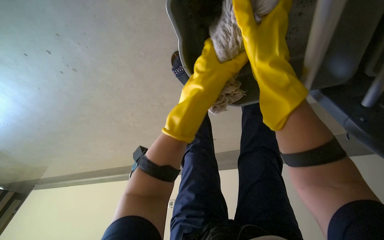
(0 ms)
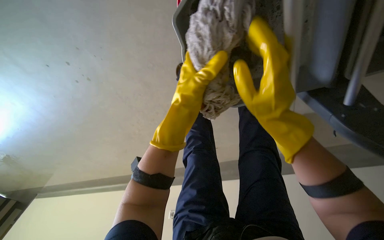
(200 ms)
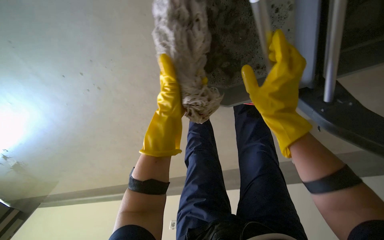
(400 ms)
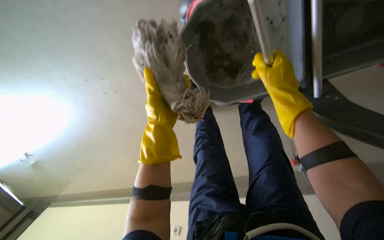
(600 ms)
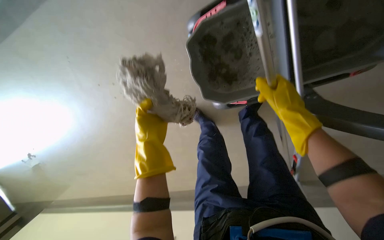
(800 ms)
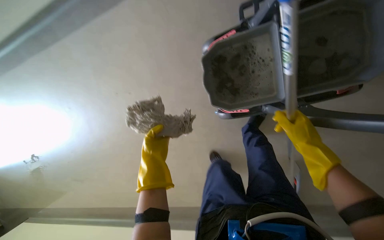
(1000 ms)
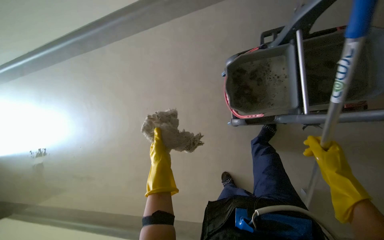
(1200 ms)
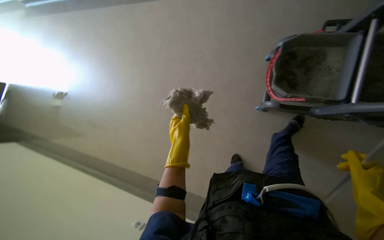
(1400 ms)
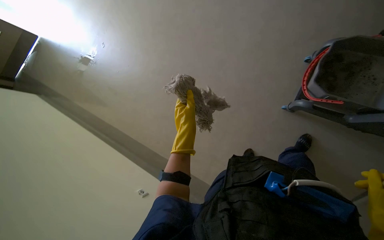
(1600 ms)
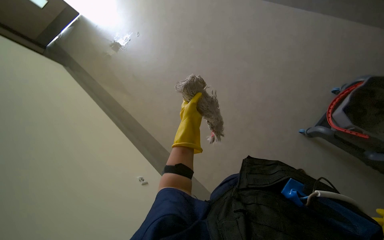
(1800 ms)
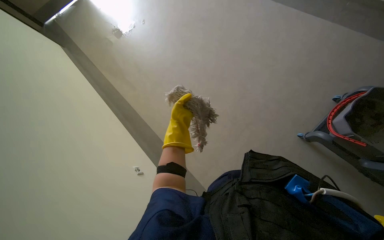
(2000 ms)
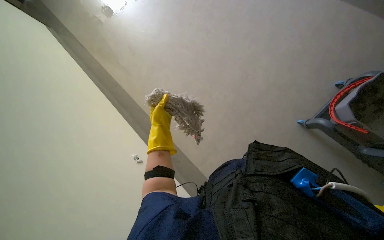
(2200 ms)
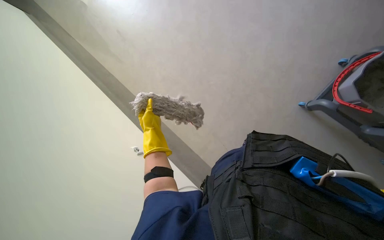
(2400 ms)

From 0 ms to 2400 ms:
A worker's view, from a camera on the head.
Job: preparing cleaning supplies.
The whole recording: Cleaning and preparing mop. The worker cleans and prepares the mop using a bucket and wringer.
From 0 ms to 1200 ms: The camera pitches upward, by some 30 degrees. The left hand shifts about 25 cm down the picture; the right hand moves down the picture and to the right, roughly 50 cm.
From 1200 ms to 2400 ms: The camera pitches downward, by about 20 degrees. The left hand is displaced farther from the camera and to the left by roughly 25 cm.

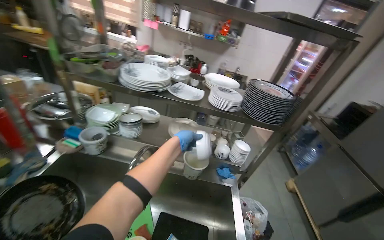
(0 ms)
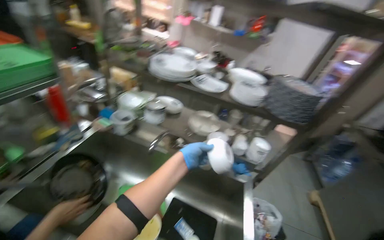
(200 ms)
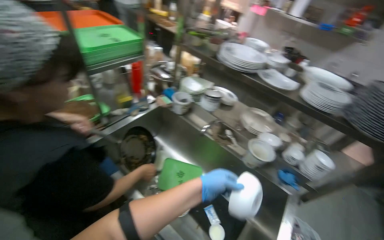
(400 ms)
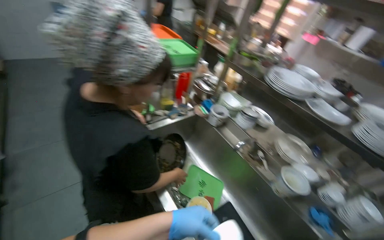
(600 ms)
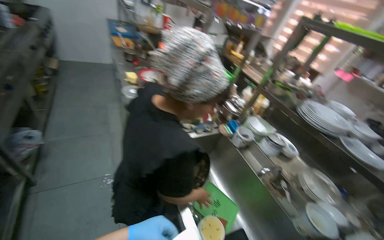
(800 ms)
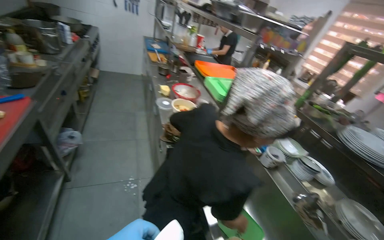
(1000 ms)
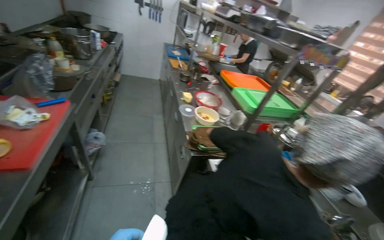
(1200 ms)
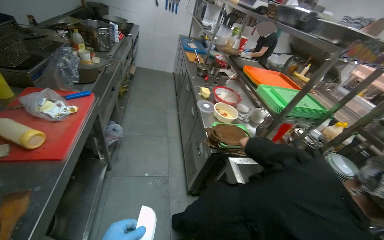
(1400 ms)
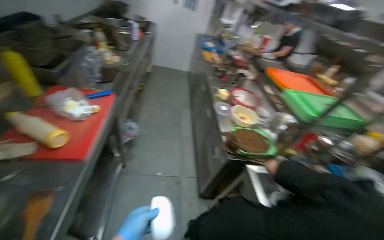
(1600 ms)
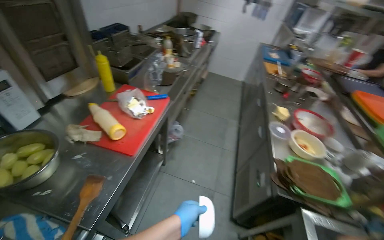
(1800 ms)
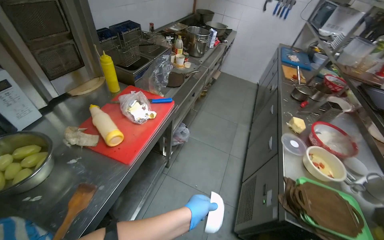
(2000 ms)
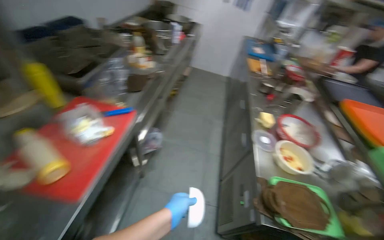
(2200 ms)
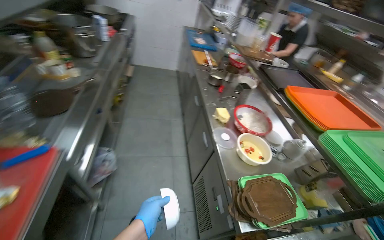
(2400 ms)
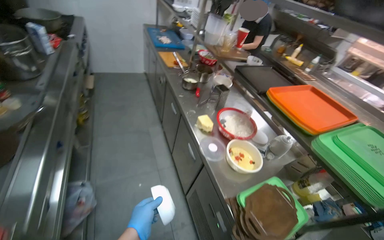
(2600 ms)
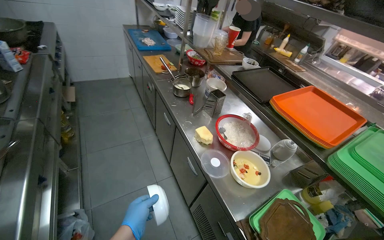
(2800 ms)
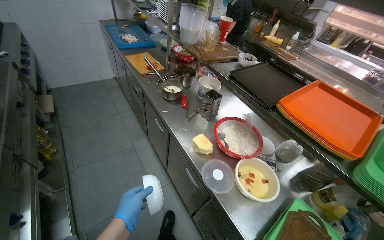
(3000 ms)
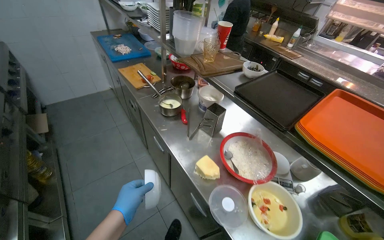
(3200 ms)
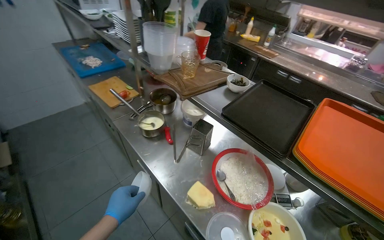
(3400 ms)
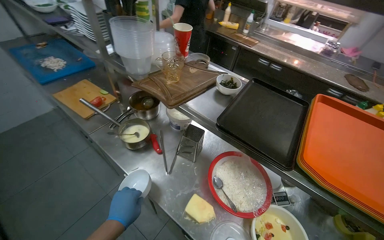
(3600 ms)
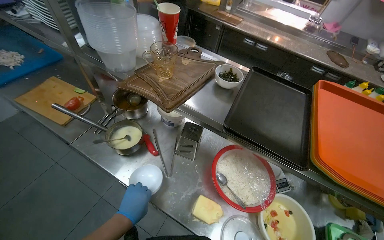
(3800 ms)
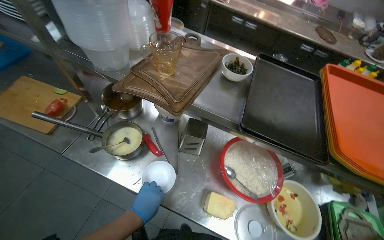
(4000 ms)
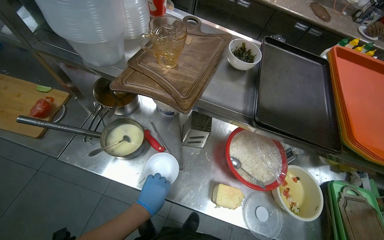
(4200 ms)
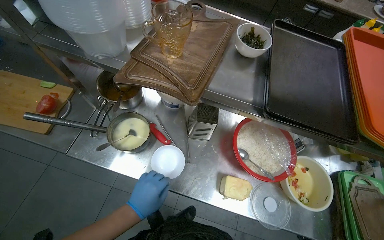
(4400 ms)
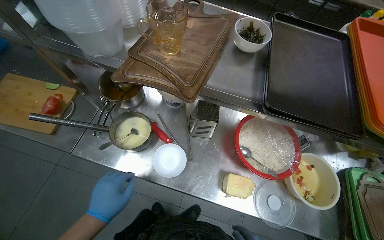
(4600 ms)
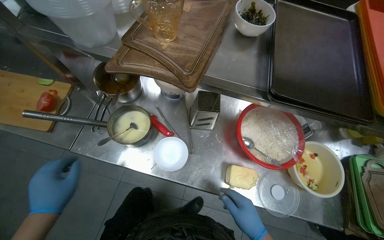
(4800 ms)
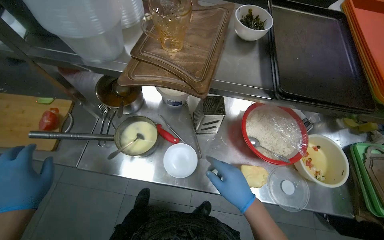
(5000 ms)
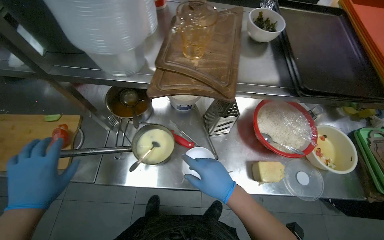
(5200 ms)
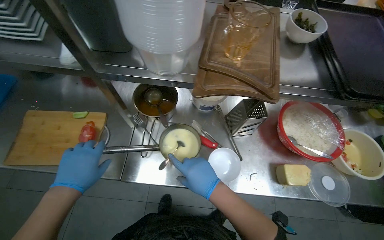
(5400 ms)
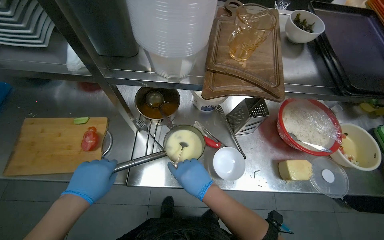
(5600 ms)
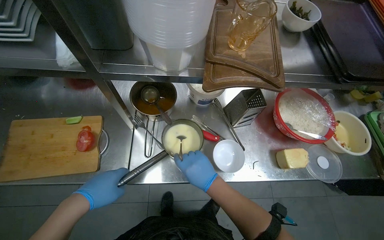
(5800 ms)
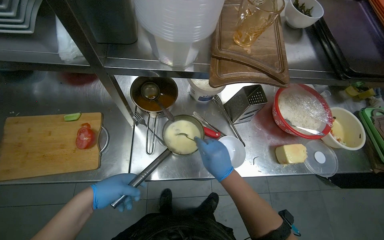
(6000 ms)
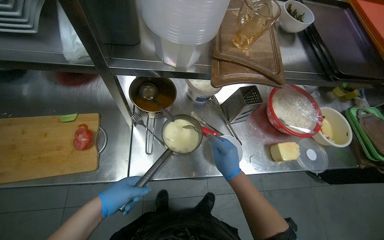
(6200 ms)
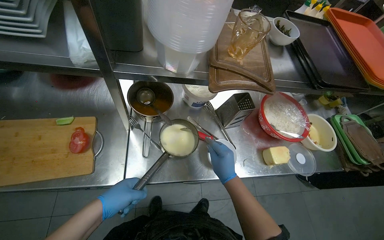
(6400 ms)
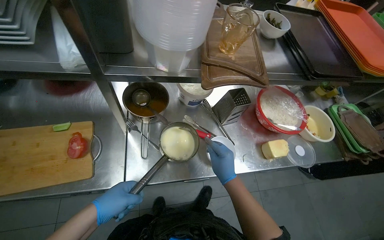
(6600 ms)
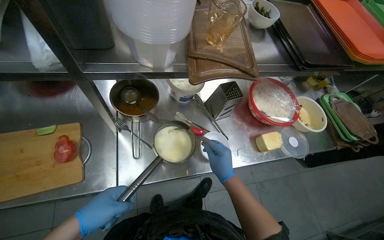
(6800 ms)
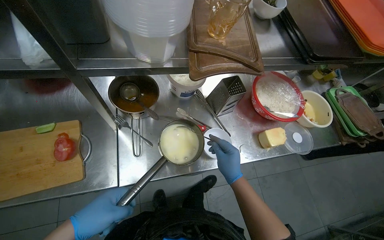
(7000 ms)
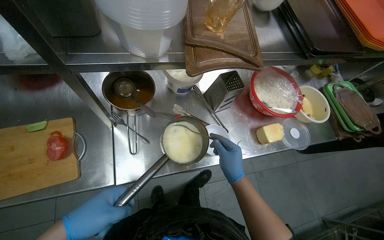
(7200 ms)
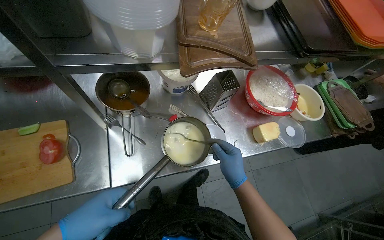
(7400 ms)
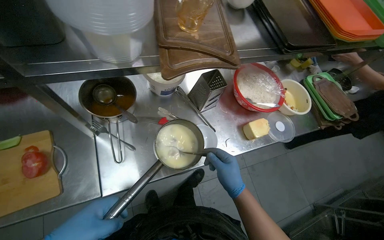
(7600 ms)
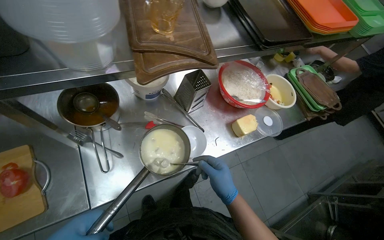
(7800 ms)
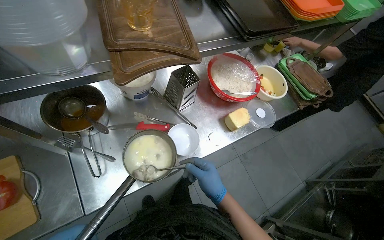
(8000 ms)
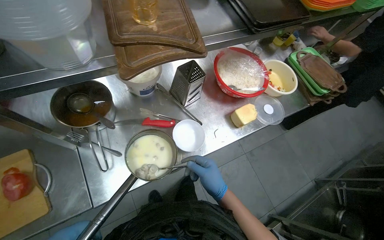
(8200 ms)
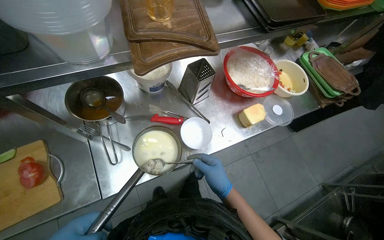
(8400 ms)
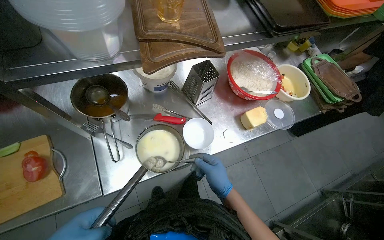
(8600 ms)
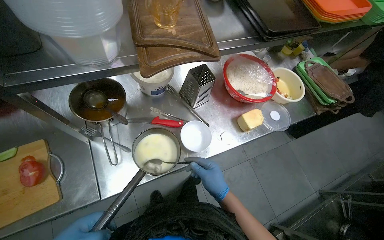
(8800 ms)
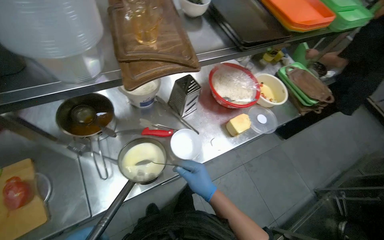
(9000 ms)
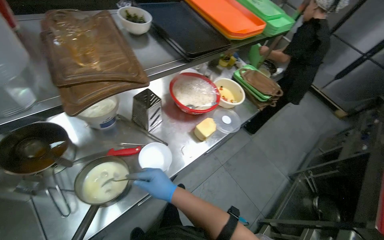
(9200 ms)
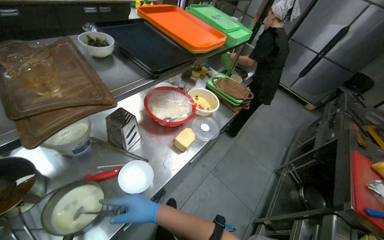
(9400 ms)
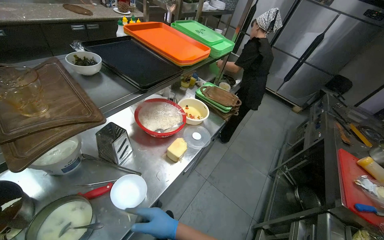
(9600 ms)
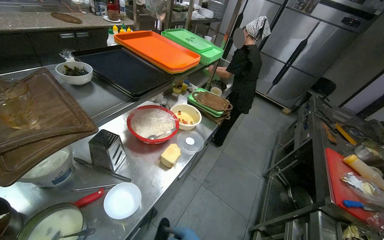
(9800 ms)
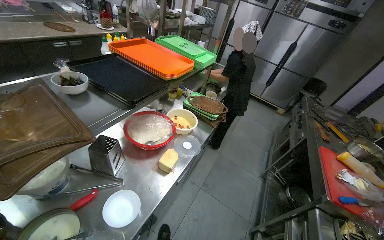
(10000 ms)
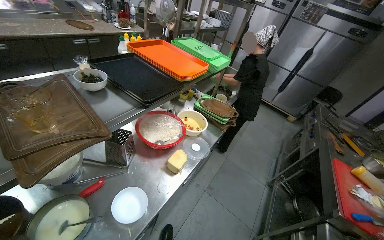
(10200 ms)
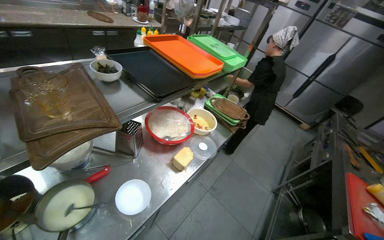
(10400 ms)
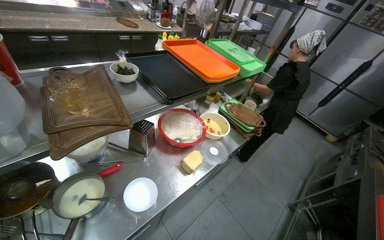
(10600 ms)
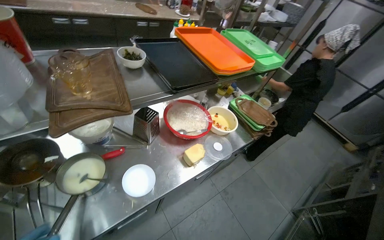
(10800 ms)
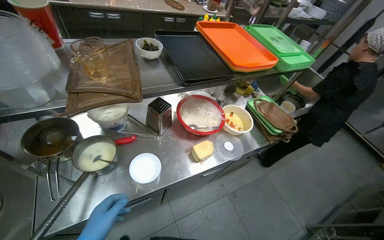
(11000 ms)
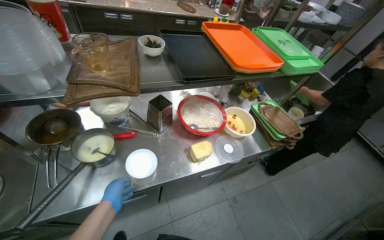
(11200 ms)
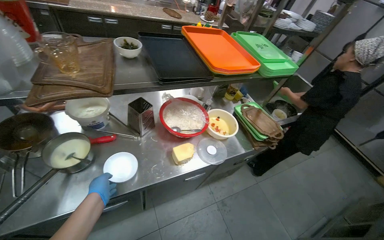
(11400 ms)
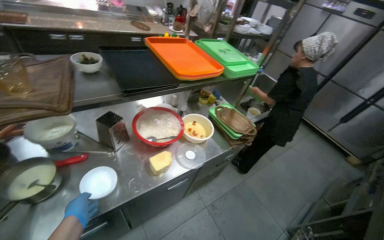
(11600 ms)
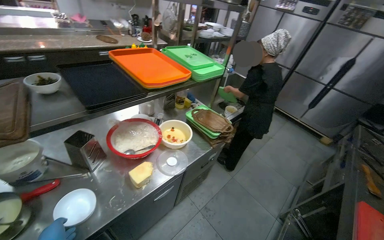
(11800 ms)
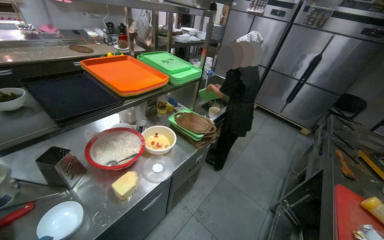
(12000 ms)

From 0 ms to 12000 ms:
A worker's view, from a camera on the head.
Job: cooking food.
The whole recording: Stirring ingredients in a pot. The worker stirs ingredients in a pot with a spoon.
From 0 ms to 1600 ms: The wearer moves roughly 70 cm. The head turns to the left by some 75 degrees.
From 1600 ms to 3000 ms: The wearer moves about 90 cm. The wearer looks about 30 degrees further to the right.
From 3000 ms to 4400 ms: The wearer moves roughly 70 cm. The wearer's head swings roughly 40 degrees to the right. The camera pitches downward, by about 25 degrees.
From 4400 ms to 6000 ms: The left hand shifts roughly 40 cm to the left.
From 6000 ms to 7600 ms: The wearer looks roughly 15 degrees further to the right.
From 9000 ms to 10400 ms: The head turns to the right by some 20 degrees. The view tilts some 15 degrees upward.

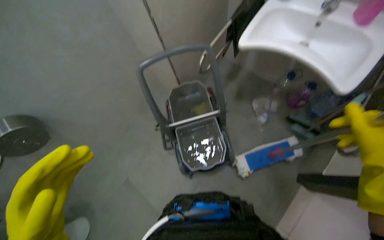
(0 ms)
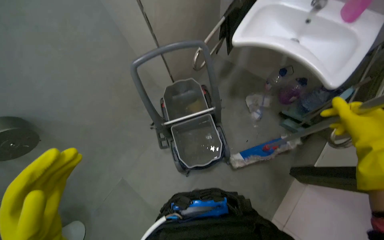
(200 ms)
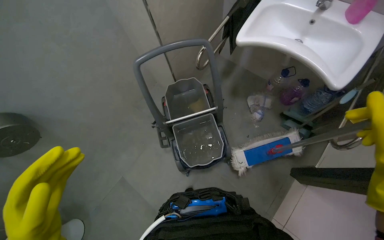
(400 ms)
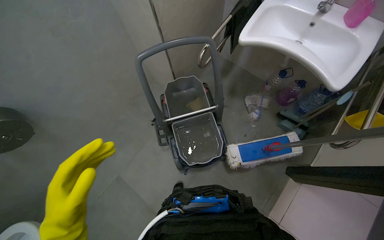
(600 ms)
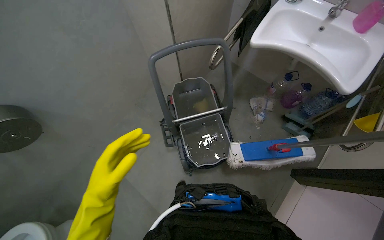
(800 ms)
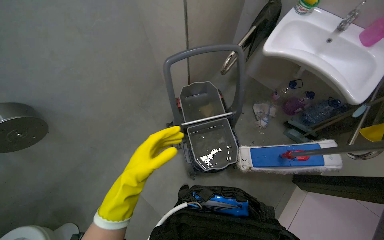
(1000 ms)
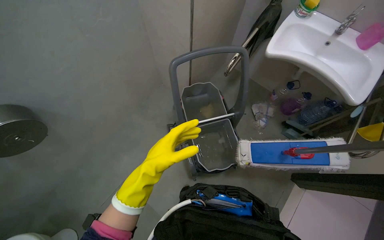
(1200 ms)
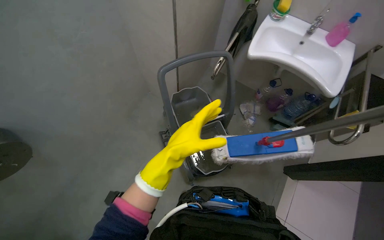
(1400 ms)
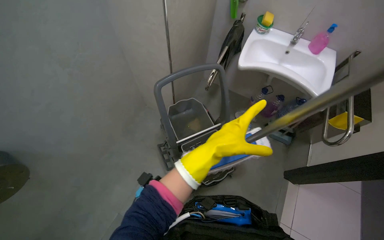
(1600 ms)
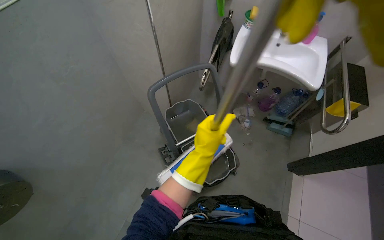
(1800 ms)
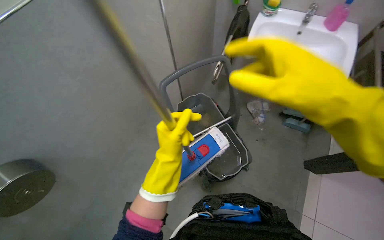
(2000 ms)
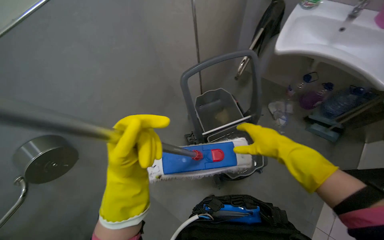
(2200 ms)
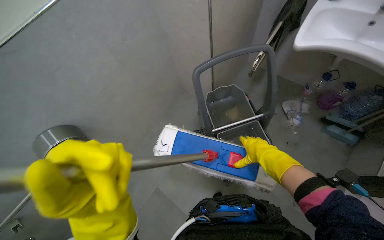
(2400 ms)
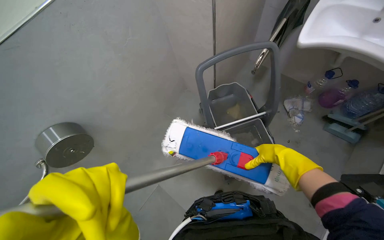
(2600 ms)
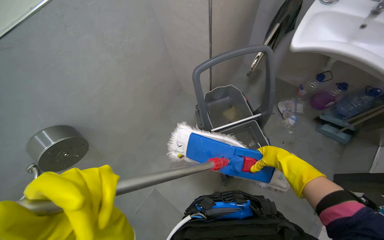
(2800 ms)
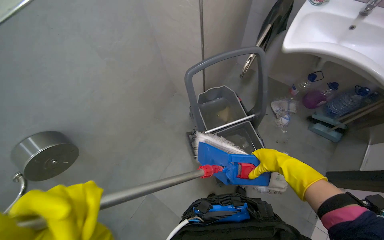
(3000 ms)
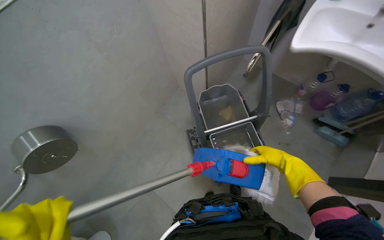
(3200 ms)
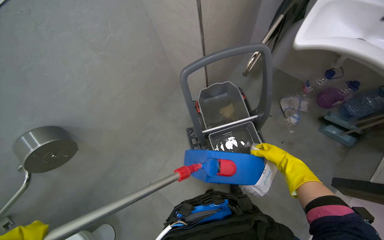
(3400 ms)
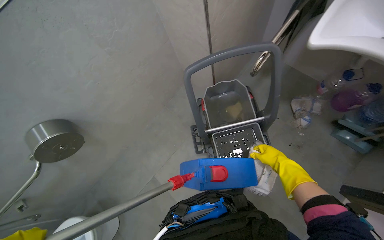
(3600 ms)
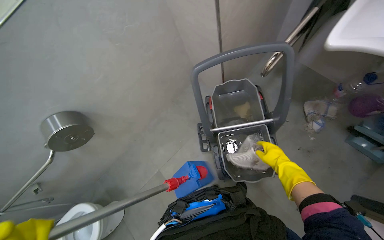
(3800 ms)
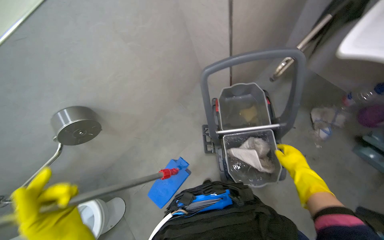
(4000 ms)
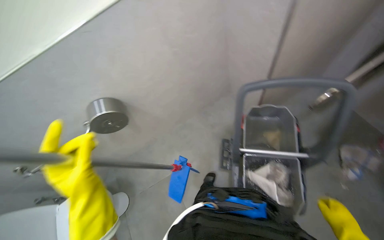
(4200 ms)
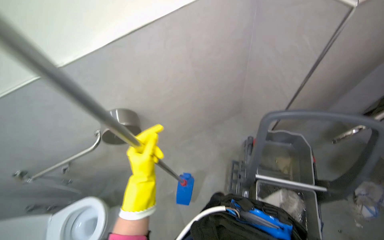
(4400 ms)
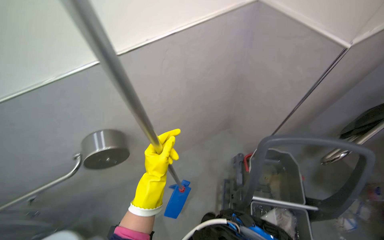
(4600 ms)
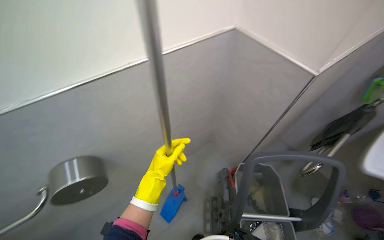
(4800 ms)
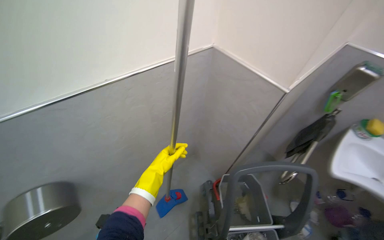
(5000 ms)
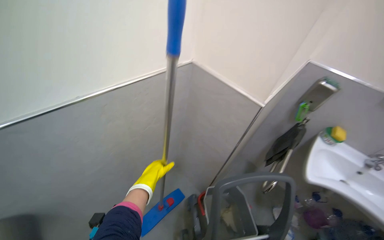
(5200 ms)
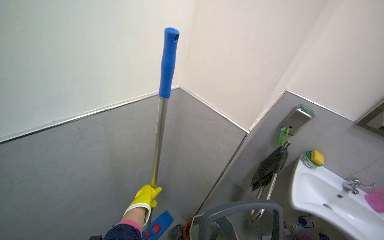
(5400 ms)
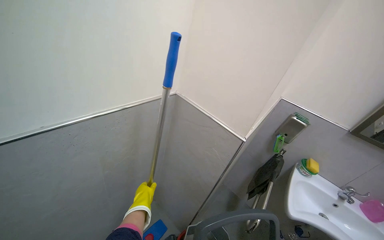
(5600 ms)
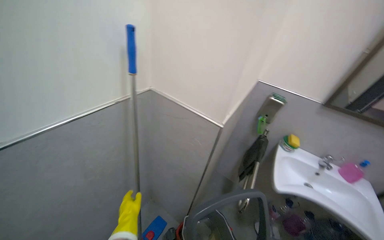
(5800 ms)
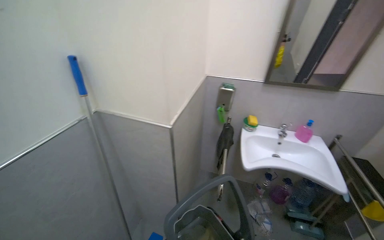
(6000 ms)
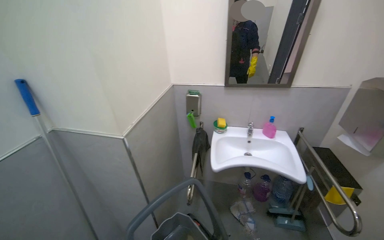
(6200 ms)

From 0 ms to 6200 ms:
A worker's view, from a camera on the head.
Job: preparing cleaning supplies.
The whole recording: Wringing out mop head. The worker removes, wrings out, and reattaches the mop head.
From 0 ms to 1600 ms: The view swings about 15 degrees to the right.
From 3200 ms to 4600 ms: The scene turns roughly 25 degrees clockwise in the picture.
From 4600 ms to 6200 ms: The wearer looks some 55 degrees further to the right. The wearer looks approximately 25 degrees further upward.
